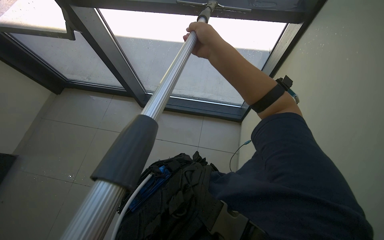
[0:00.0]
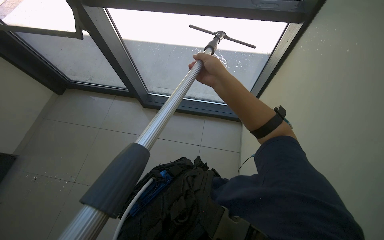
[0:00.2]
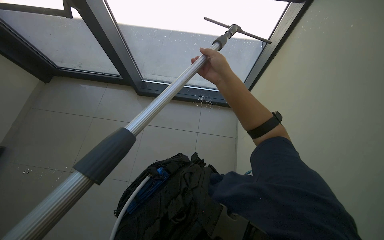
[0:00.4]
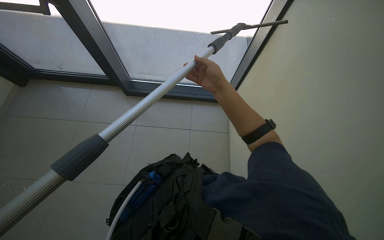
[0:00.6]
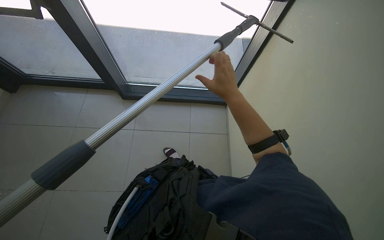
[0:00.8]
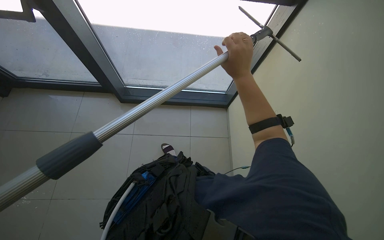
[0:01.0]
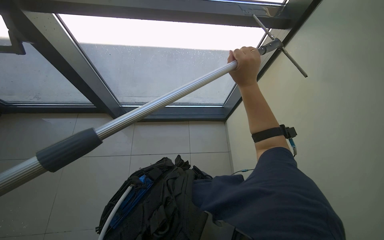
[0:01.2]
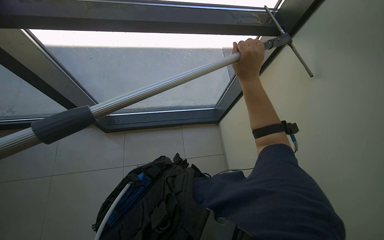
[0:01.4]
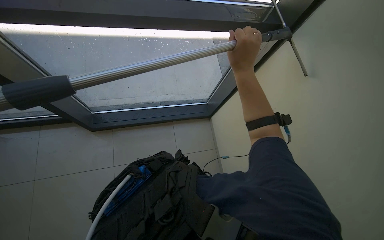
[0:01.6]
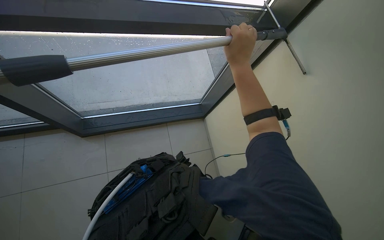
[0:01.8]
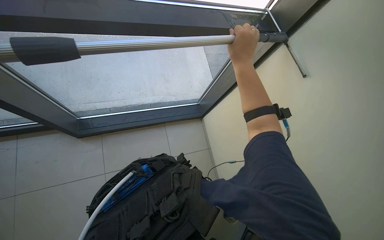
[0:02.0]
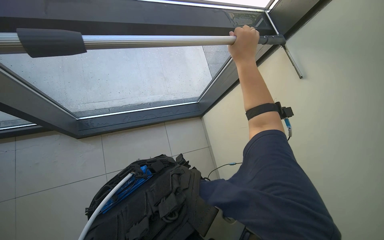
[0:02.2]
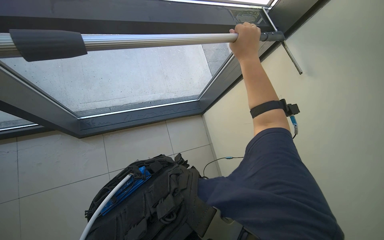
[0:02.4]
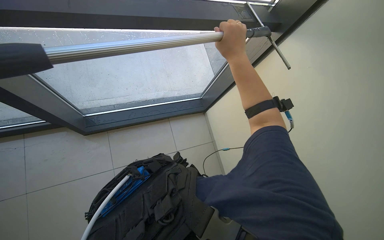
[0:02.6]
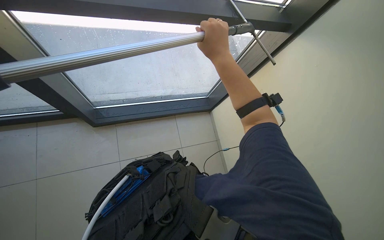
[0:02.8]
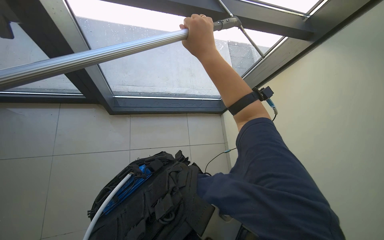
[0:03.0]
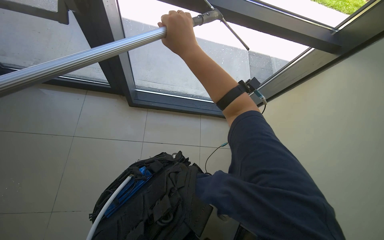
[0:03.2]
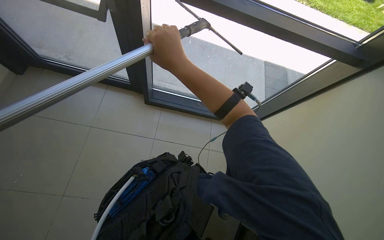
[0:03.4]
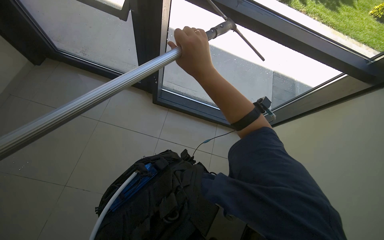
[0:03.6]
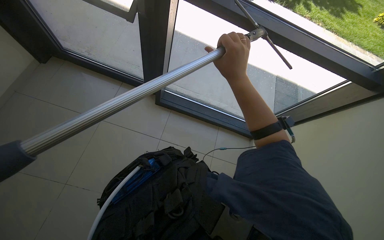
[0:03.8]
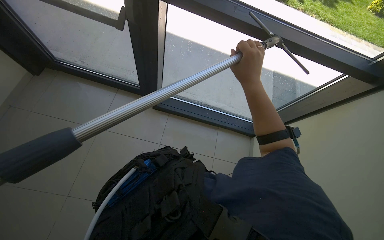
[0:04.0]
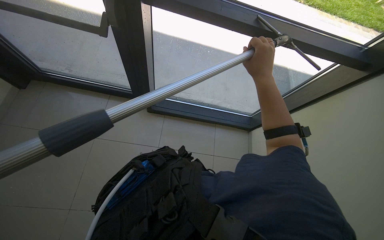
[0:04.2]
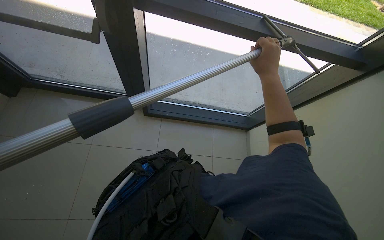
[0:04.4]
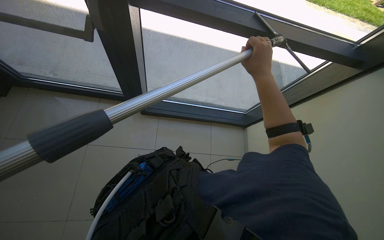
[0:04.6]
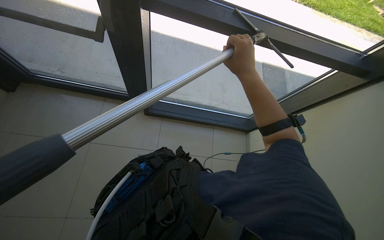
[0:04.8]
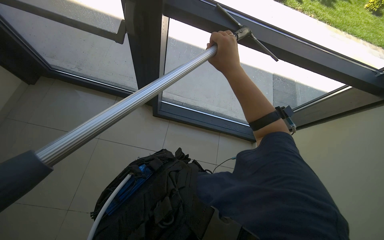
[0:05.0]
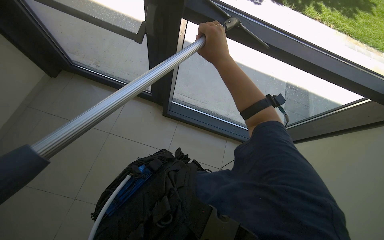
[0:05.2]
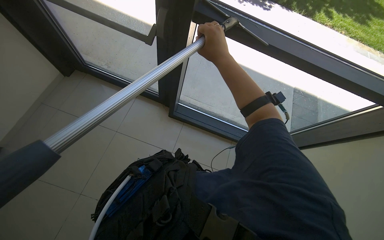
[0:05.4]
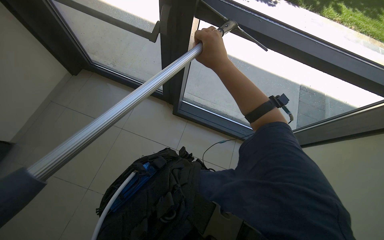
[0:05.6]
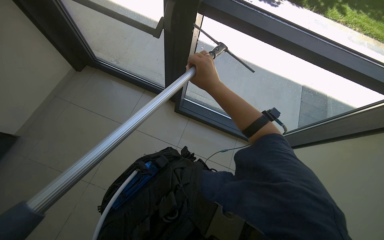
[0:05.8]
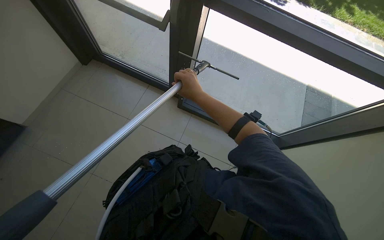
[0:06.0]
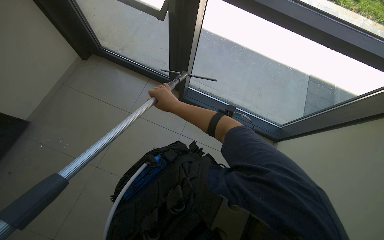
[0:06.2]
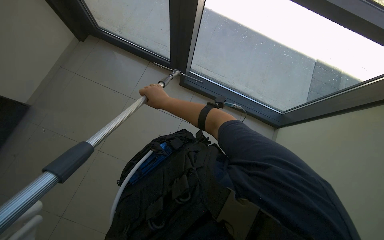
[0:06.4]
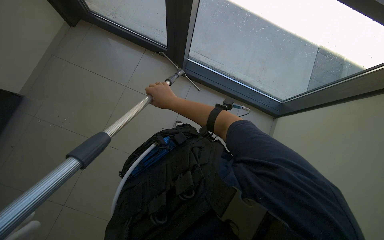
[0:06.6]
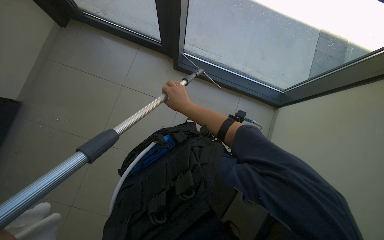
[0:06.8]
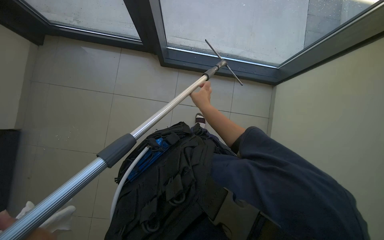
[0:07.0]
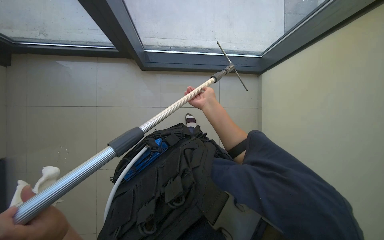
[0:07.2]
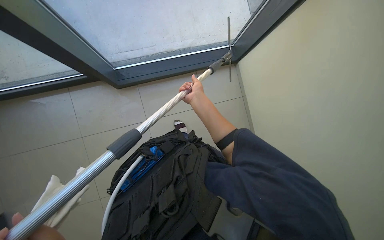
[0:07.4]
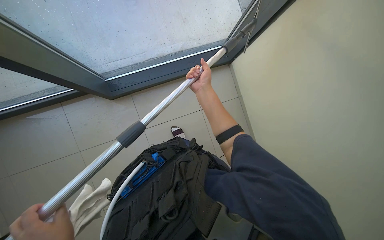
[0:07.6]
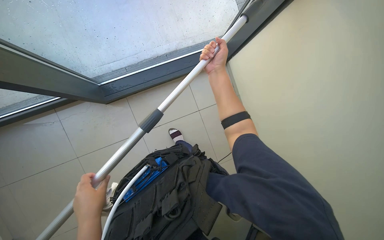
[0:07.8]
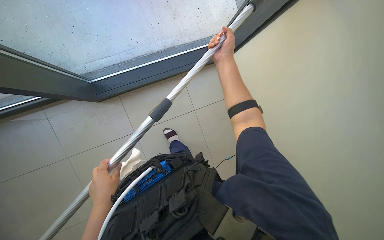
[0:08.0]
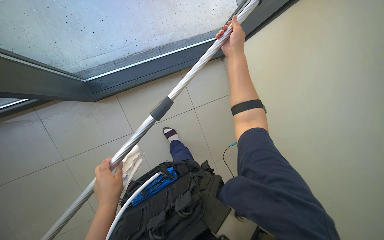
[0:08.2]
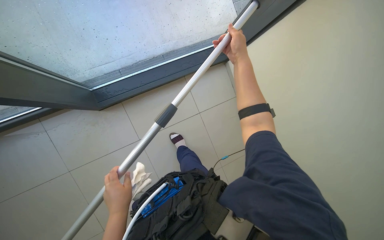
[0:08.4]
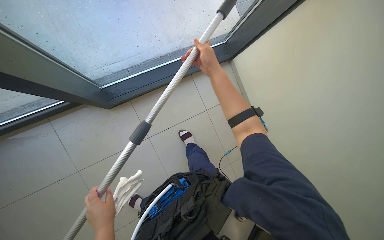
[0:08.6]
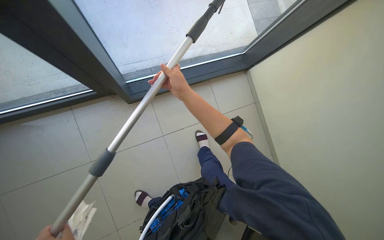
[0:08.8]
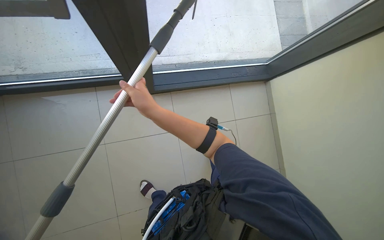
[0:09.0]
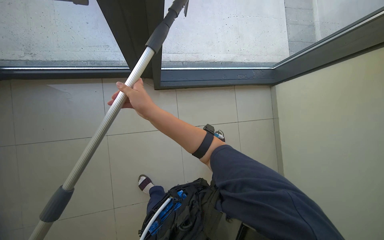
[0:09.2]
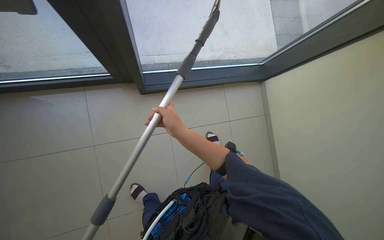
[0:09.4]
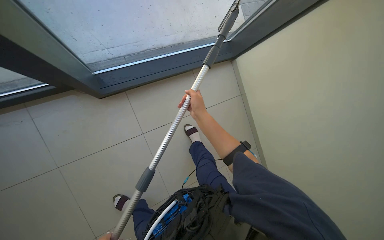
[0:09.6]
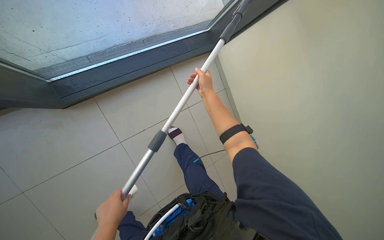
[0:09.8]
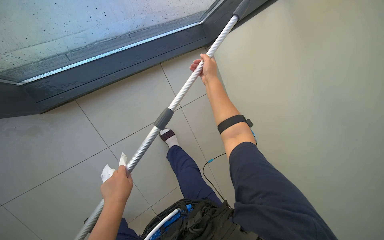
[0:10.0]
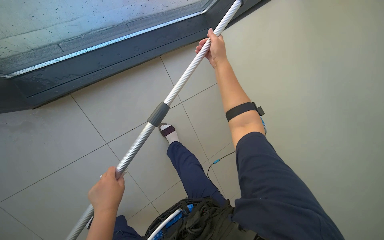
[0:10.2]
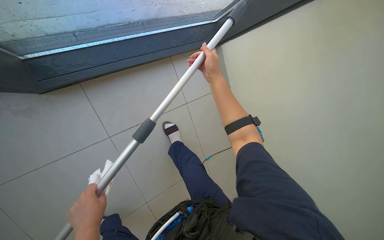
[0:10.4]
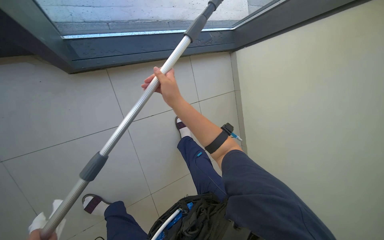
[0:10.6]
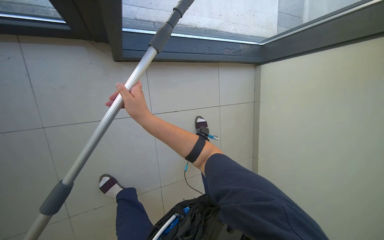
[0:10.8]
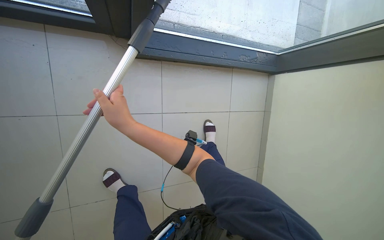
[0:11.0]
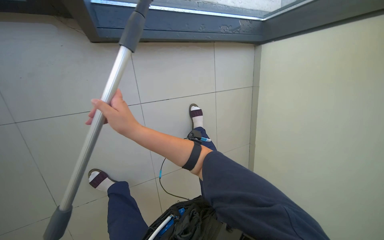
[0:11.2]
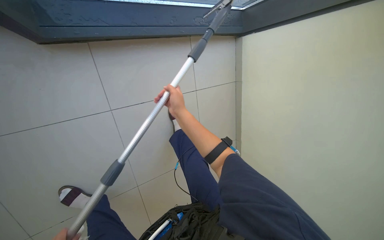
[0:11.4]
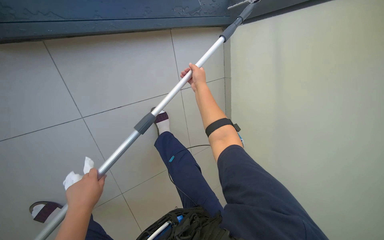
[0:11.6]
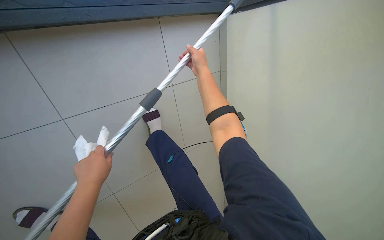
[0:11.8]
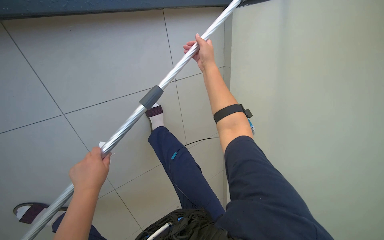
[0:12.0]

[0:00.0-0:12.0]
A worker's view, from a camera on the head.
Job: cleaning windows.
The whole recording: Cleaning glass panels with squeegee. The worker cleans the glass panels of the window using a squeegee on a long pole.
0:00.0 to 0:01.6: The right hand travels to the right by about 20 cm.
0:04.4 to 0:06.0: The right hand heads to the left, covering roughly 30 cm.
0:06.0 to 0:07.6: The wearer's head swings roughly 35 degrees to the right.
0:07.6 to 0:09.0: The right hand goes about 40 cm to the left.
0:09.0 to 0:10.4: The camera is carried approximately 40 cm. The head turns to the right by some 15 degrees. The wearer looks some 15 degrees further downward.

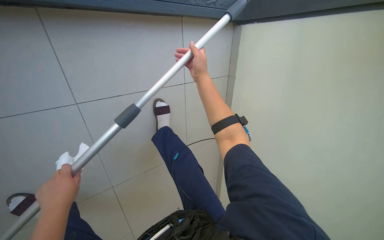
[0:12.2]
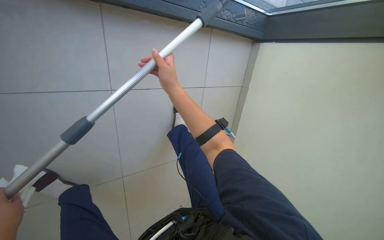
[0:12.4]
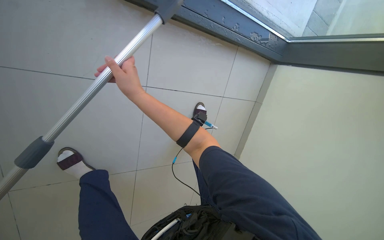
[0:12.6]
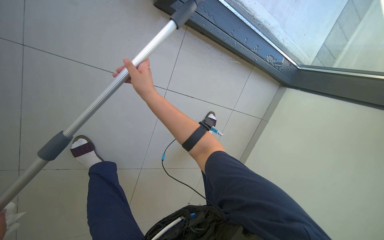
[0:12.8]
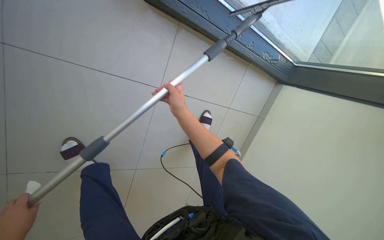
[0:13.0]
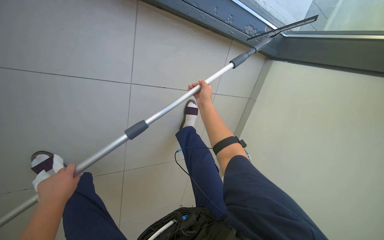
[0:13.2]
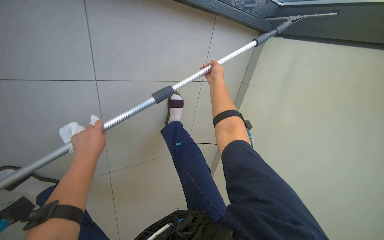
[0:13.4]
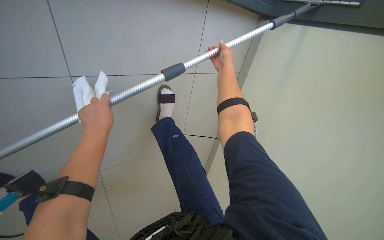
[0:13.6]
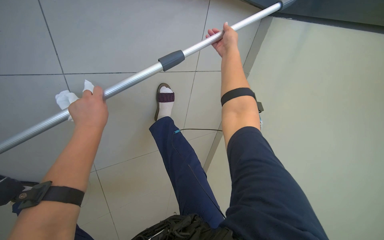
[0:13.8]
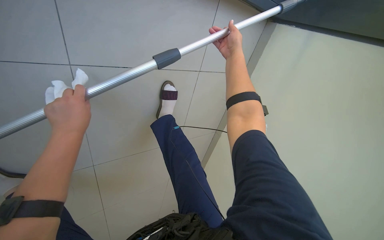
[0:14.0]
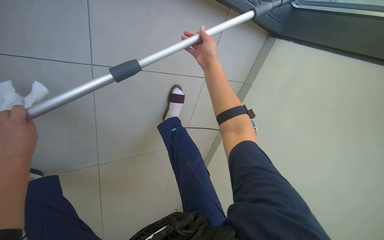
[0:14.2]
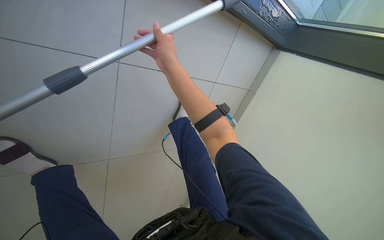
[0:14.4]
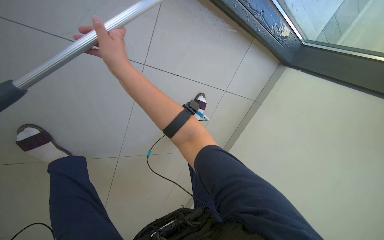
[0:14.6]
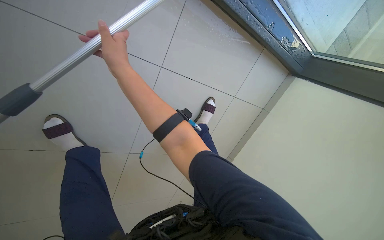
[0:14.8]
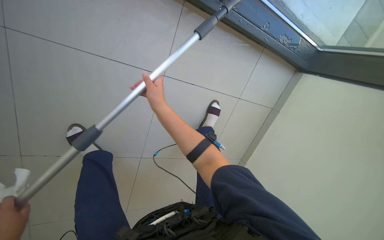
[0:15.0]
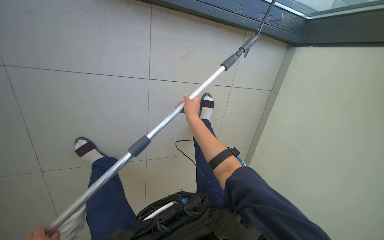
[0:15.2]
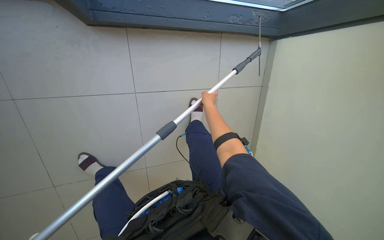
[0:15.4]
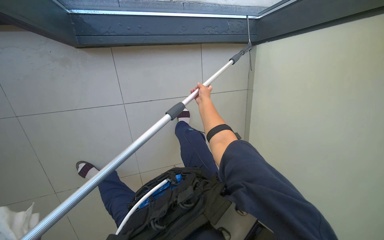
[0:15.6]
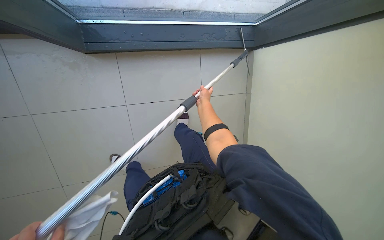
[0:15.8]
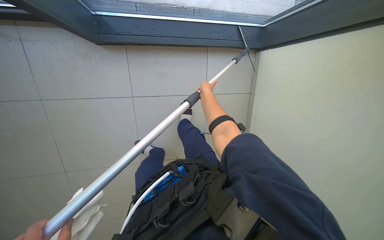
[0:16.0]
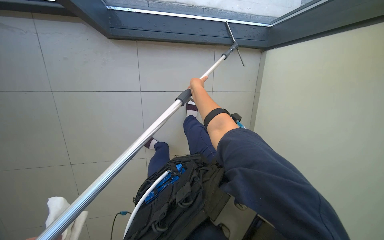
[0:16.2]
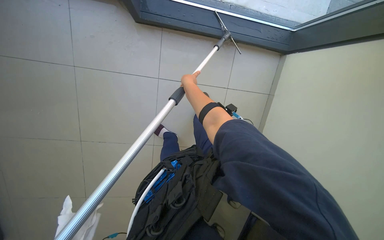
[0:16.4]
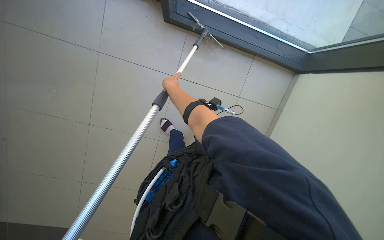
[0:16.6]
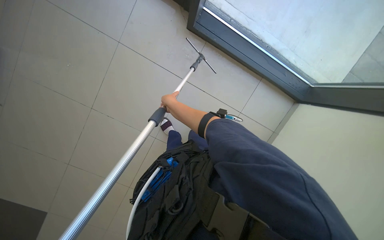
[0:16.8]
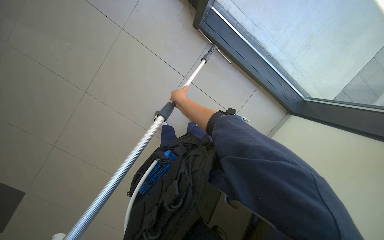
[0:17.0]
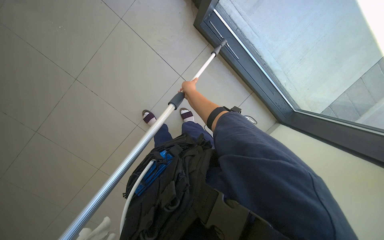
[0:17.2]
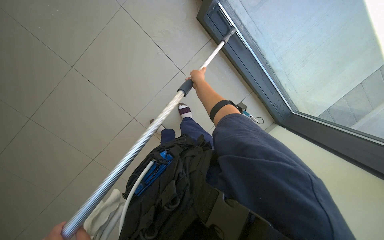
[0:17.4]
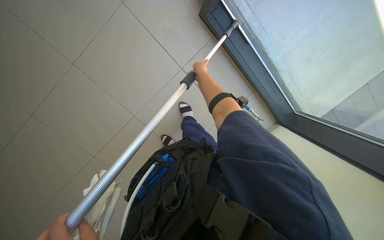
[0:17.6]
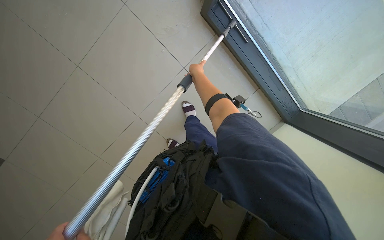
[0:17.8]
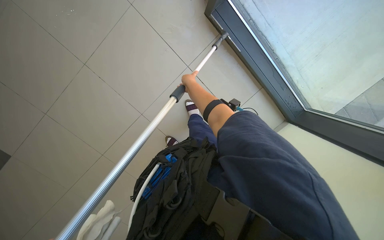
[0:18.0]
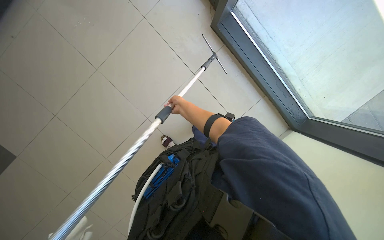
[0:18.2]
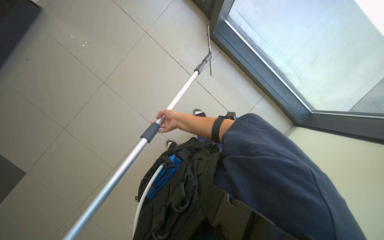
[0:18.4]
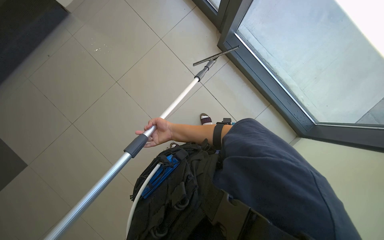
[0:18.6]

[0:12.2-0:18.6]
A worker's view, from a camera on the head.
Job: cleaning windows.
The whole recording: Cleaning glass panels with squeegee. The worker cleans the glass panels of the window using a squeegee on a long pole.
0:12.2 to 0:13.8: The right hand heads to the right and up the picture, covering some 25 cm.
0:13.8 to 0:15.4: The view swings about 20 degrees to the left. The right hand shifts roughly 20 cm down the picture, and goes to the left and returns, roughly 50 cm each way.
0:15.4 to 0:17.0: The camera is carried some 50 cm. The camera pitches upward, by about 15 degrees. The scene turns roughly 40 degrees clockwise in the picture.
0:17.0 to 0:18.6: The right hand heads down the picture, covering about 10 cm.
